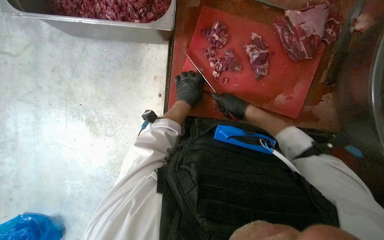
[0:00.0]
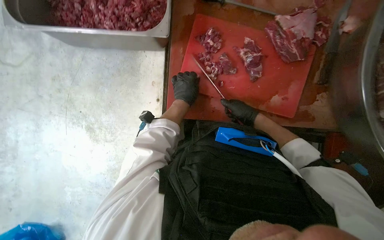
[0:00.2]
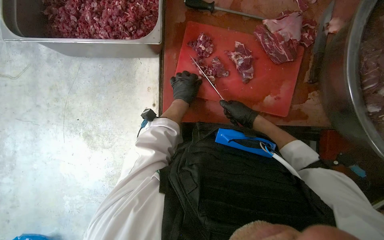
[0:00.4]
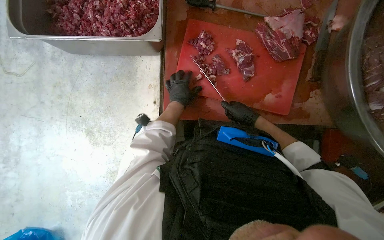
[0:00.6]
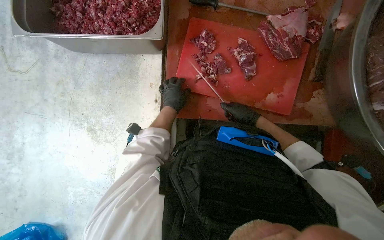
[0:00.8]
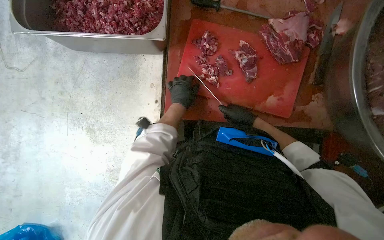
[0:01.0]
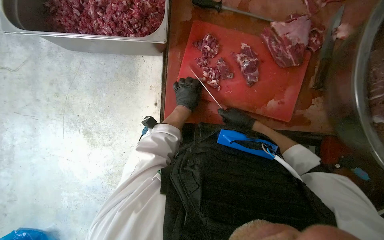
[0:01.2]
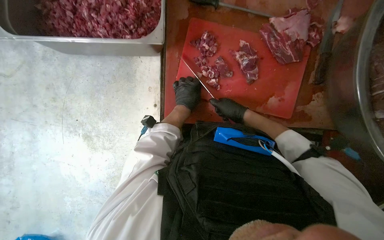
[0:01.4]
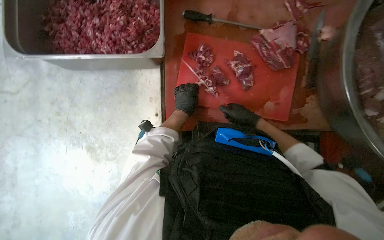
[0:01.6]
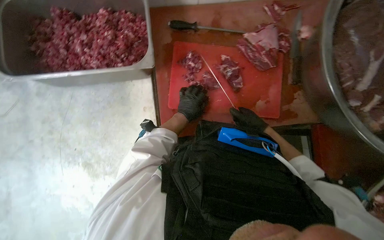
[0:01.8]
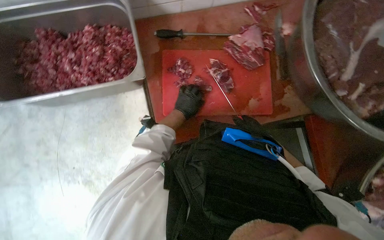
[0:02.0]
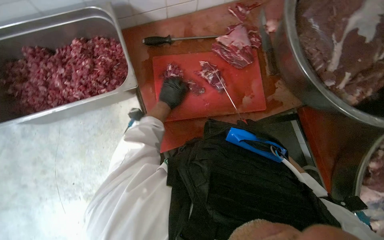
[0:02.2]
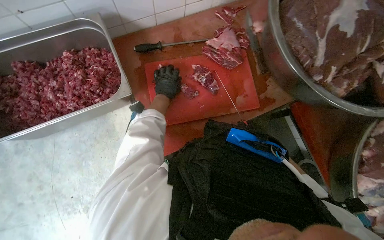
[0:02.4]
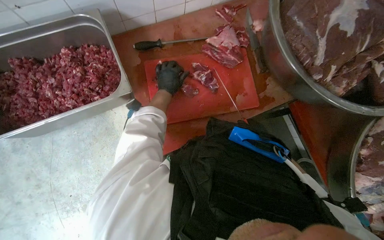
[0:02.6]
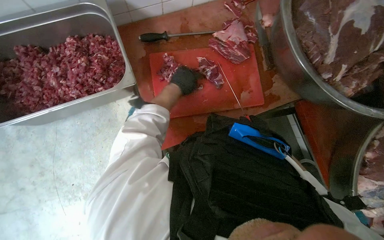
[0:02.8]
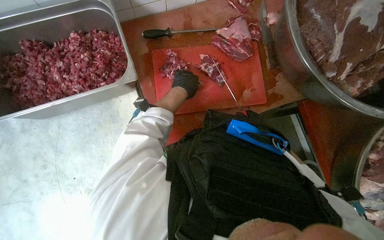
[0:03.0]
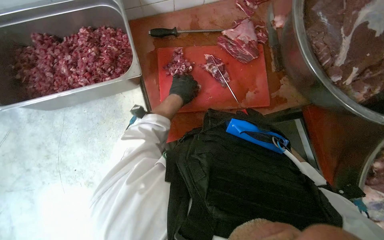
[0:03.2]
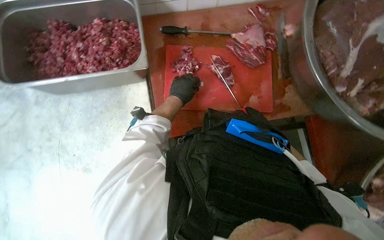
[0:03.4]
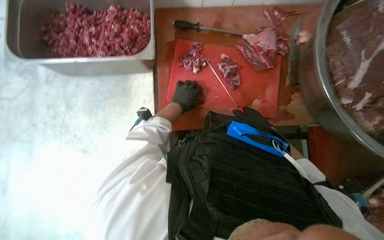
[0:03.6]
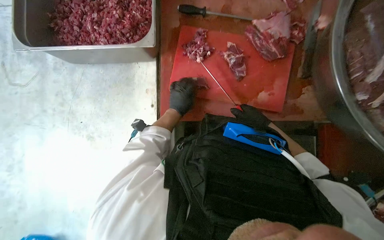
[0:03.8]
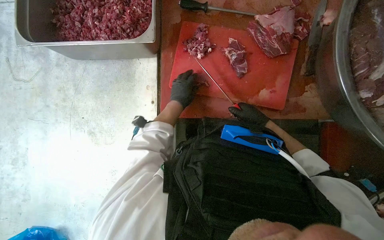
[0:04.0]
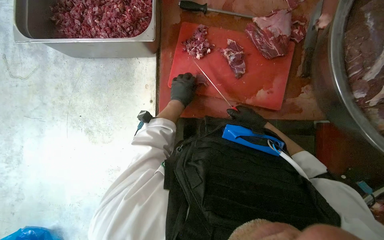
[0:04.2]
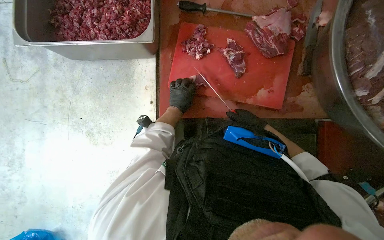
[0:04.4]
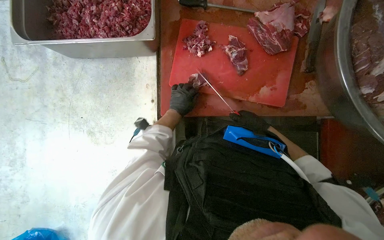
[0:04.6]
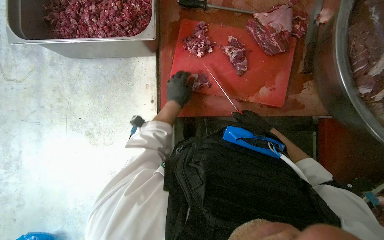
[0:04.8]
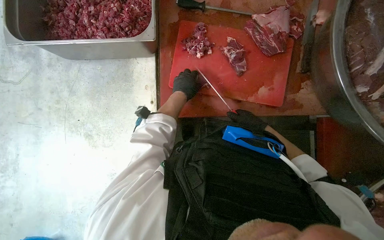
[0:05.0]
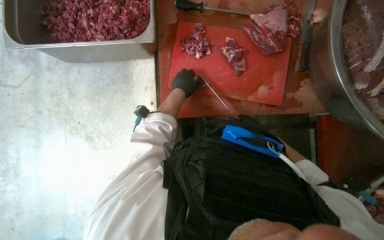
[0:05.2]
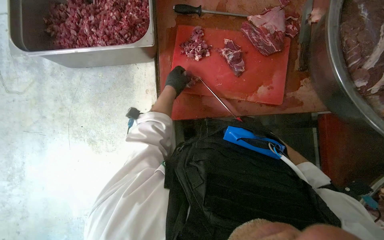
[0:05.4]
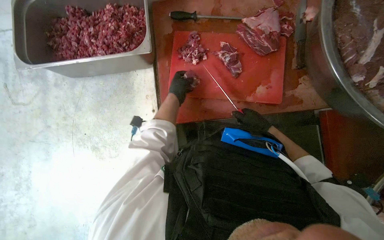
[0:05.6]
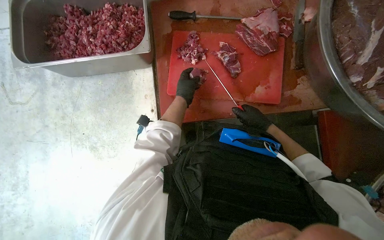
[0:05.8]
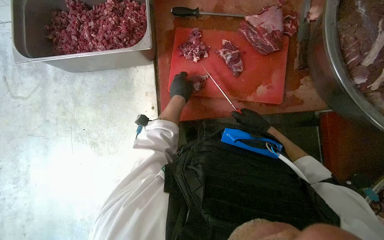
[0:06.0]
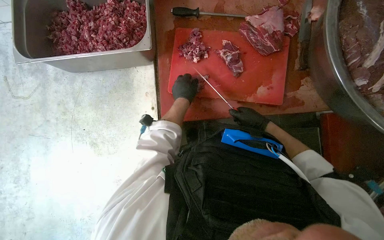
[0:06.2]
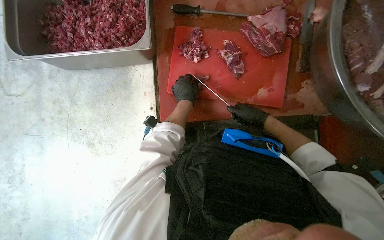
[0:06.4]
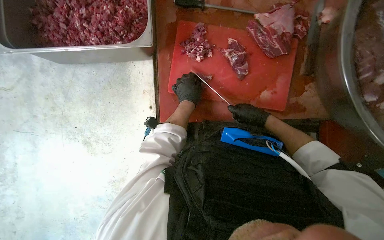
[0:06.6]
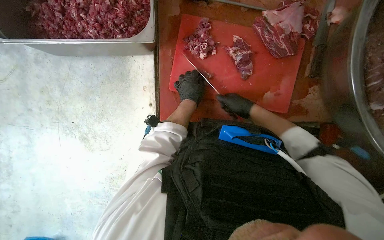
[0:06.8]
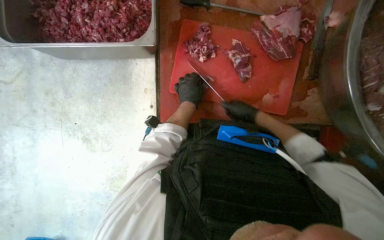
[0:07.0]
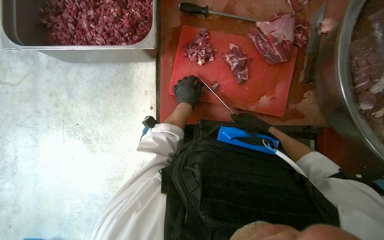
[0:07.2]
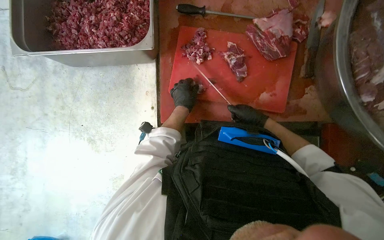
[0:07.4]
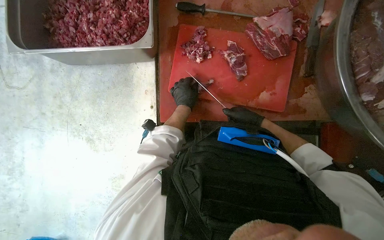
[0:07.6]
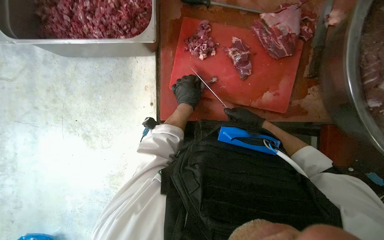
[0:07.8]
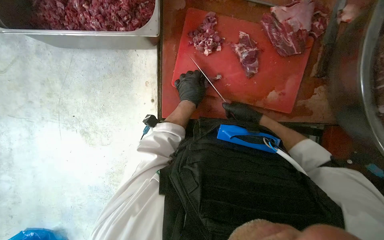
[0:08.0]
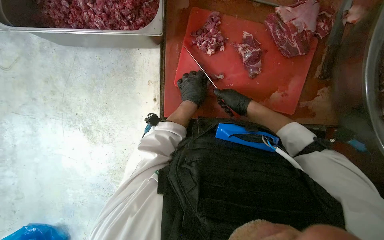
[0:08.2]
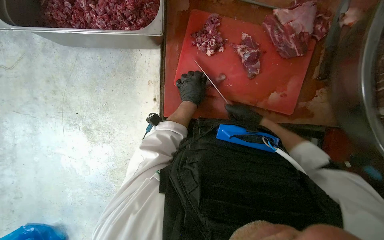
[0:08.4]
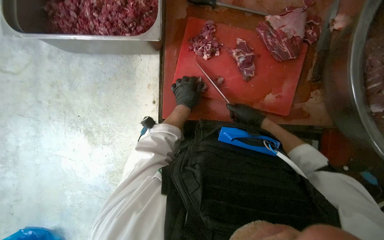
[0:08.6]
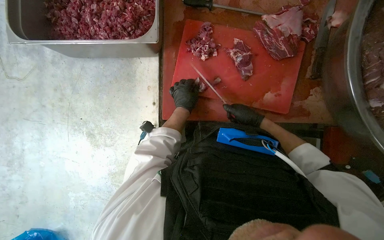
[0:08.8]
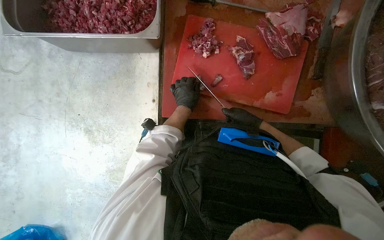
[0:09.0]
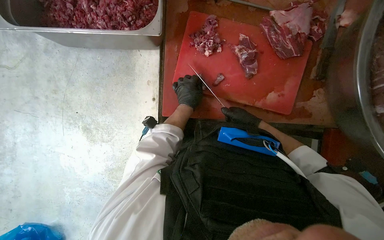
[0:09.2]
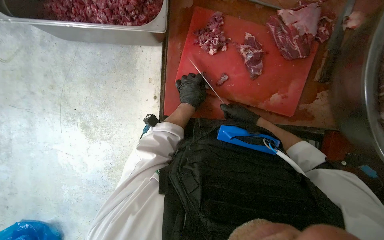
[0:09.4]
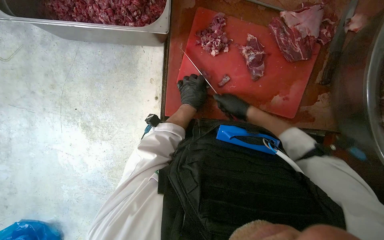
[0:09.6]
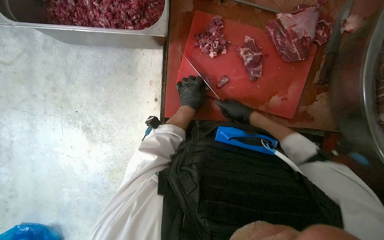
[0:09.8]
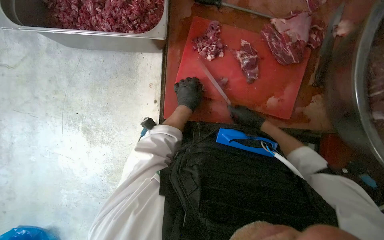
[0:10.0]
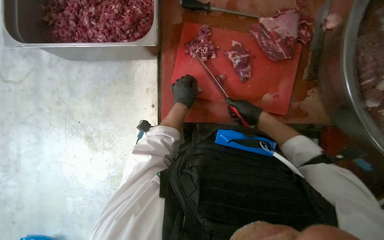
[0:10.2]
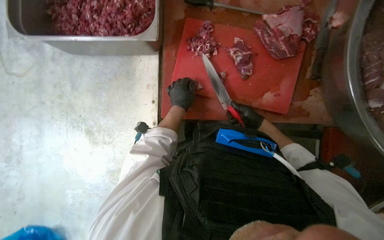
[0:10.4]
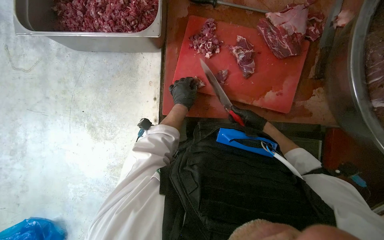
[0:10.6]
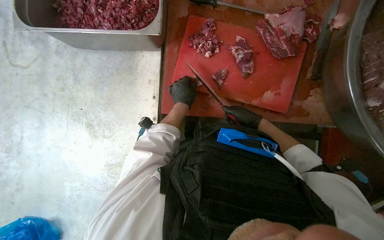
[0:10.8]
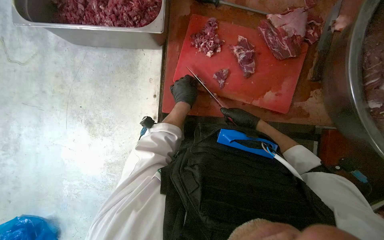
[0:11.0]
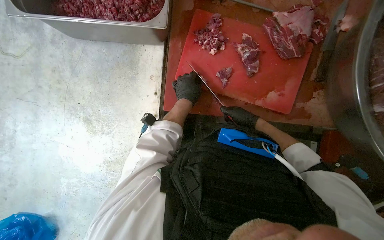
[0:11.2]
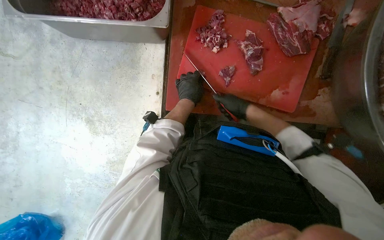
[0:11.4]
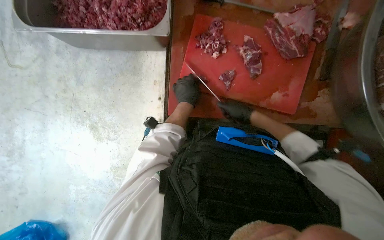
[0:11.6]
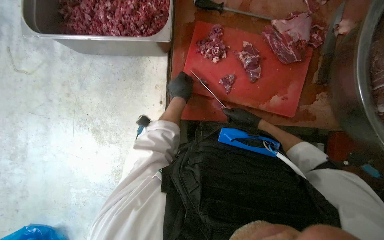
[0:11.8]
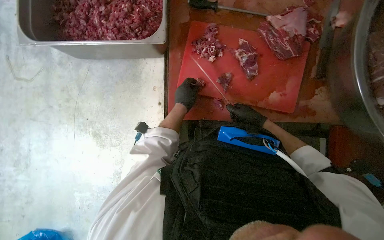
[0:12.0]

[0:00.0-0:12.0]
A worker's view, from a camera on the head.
Job: preparing food.
The whole recording: Cutting meat on a board. The worker cuts pieces of meat on a red chopping board with a knife.
0:00.0 to 0:01.6: The hands make small movements and keep their place.
0:01.6 to 0:03.0: The left hand is displaced up the picture by roughly 15 cm.
0:03.0 to 0:04.4: The left hand is displaced down the picture by approximately 15 cm.
0:04.4 to 0:06.0: The left hand goes some 10 cm nearer to the camera.
0:09.0 to 0:10.4: The hands work in one place, with small movements.

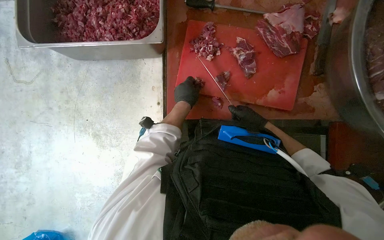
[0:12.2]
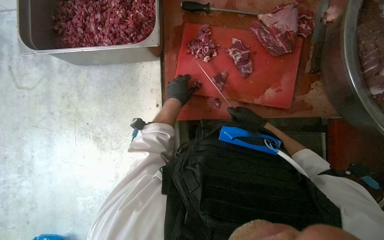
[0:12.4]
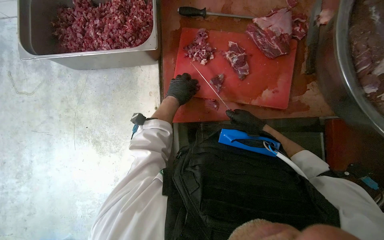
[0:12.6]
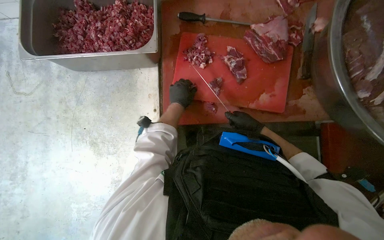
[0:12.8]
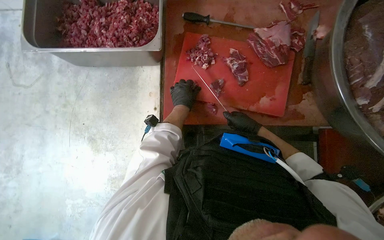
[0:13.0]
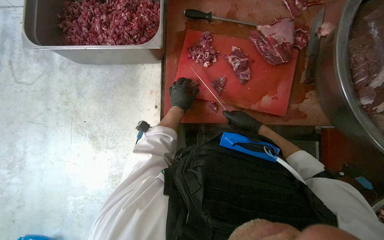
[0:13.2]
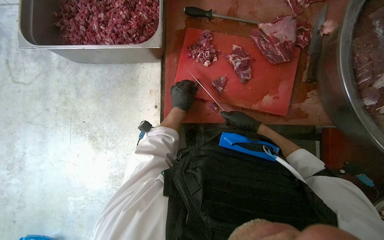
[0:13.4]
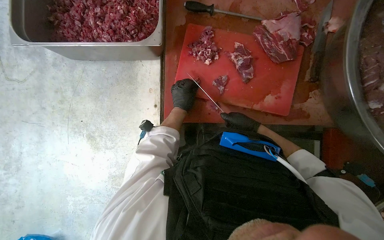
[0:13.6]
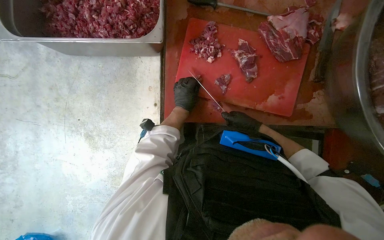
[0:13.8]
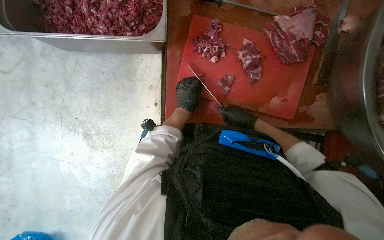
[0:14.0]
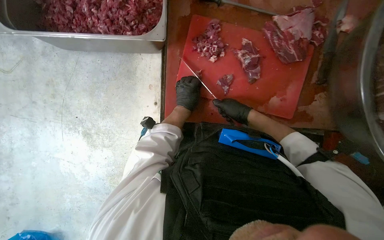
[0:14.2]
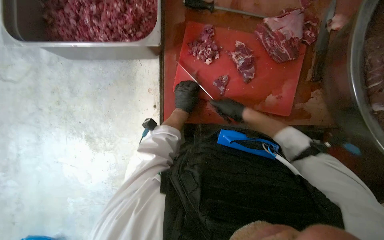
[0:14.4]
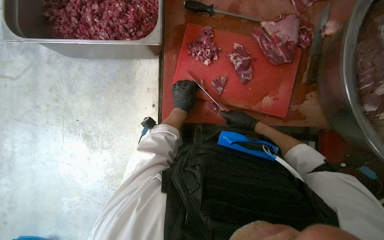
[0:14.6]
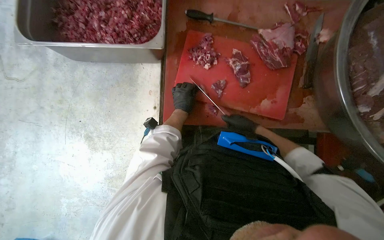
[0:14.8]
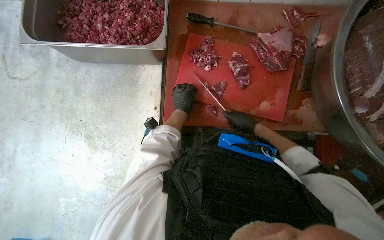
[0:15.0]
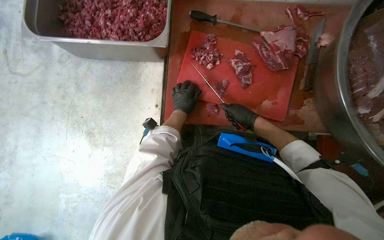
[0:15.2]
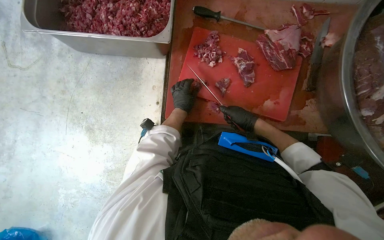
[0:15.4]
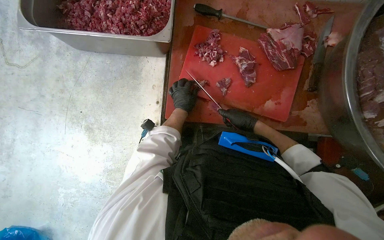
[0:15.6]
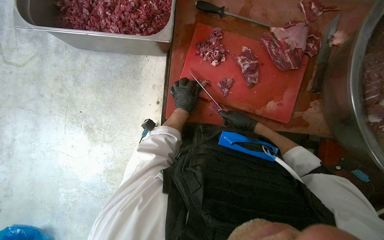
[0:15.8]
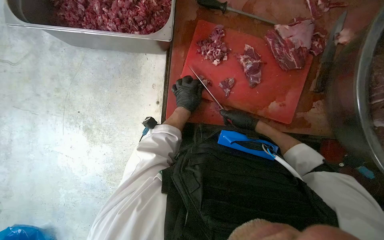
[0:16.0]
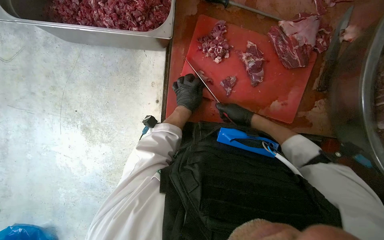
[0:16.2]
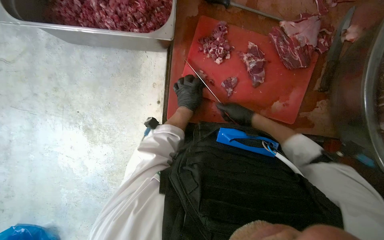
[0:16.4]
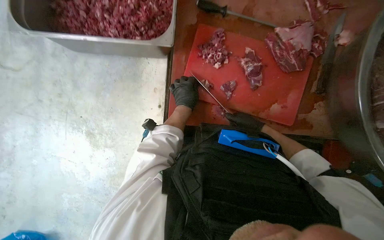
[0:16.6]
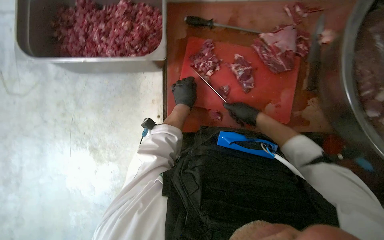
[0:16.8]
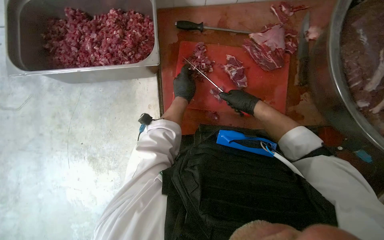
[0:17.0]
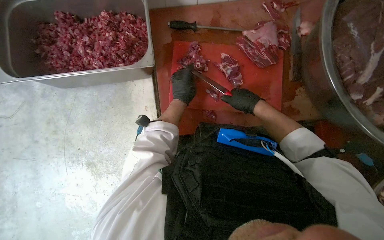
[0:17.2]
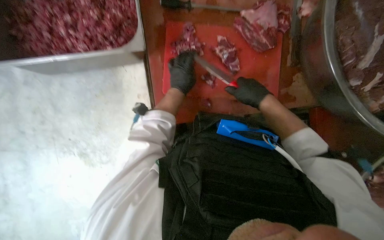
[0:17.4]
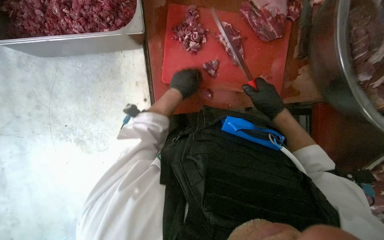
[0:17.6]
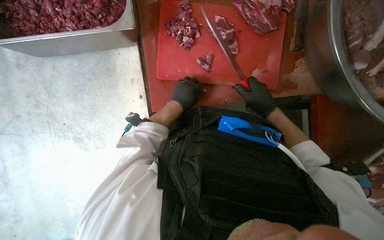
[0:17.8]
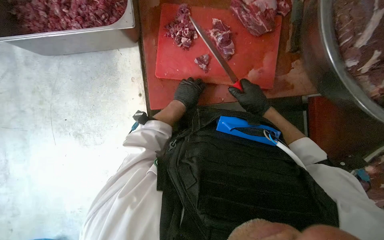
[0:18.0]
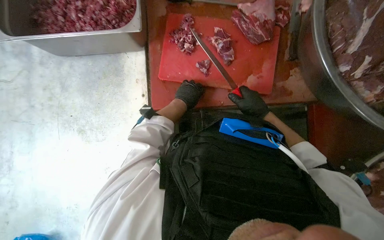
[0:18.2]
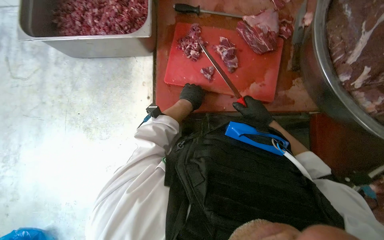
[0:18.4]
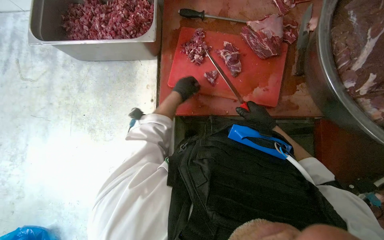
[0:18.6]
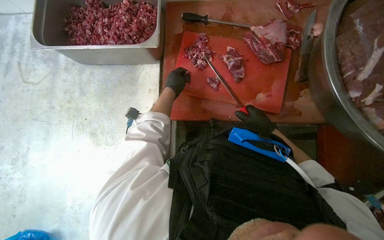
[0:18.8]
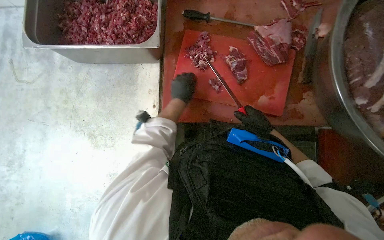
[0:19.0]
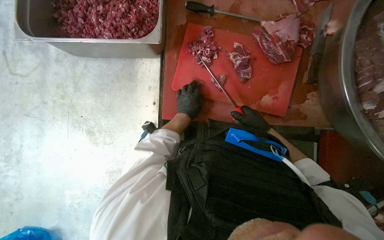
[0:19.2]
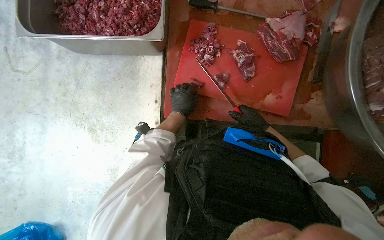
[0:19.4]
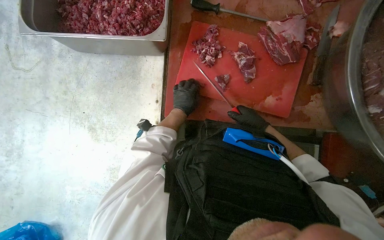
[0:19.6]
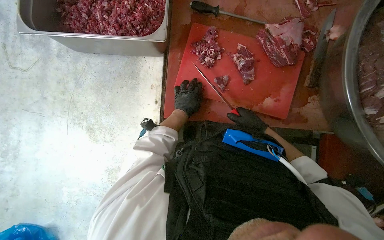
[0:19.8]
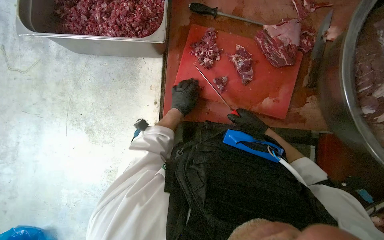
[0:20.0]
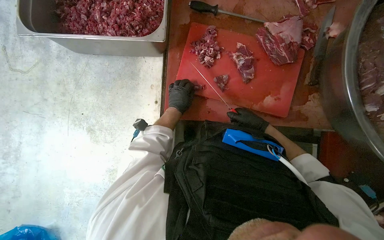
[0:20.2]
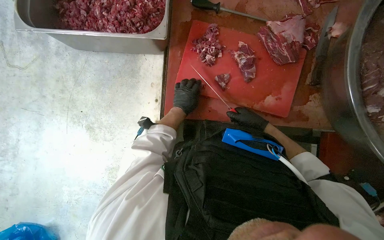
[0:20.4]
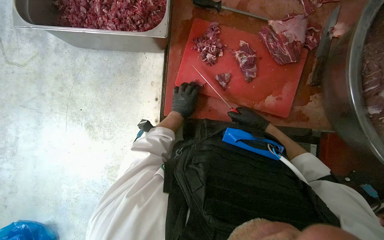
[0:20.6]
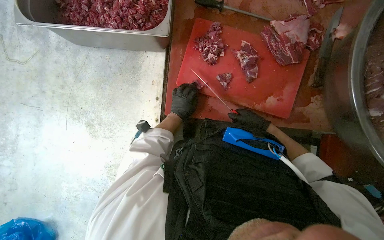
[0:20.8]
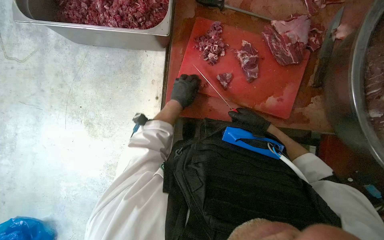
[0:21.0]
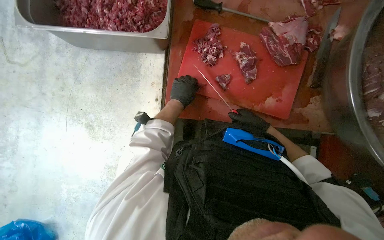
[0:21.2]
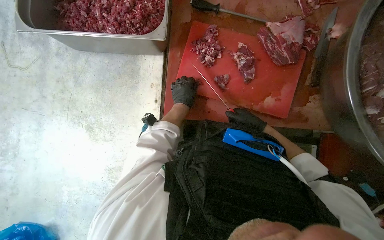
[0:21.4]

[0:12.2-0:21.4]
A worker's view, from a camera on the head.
Job: preparing food.
The whole recording: Cutting meat on a board. The worker cuts pieces of meat on a red chopping board with a knife.
0:12.2 to 0:13.8: The left hand shifts about 10 cm farther from the camera.
0:13.8 to 0:16.8: The hands stay close to where they were, moving slightly.
0:19.8 to 0:21.4: The hands make small movements and keep their place.
